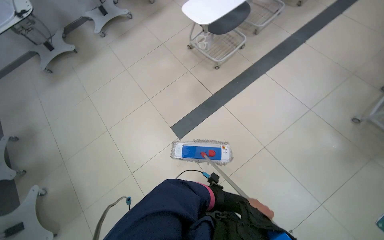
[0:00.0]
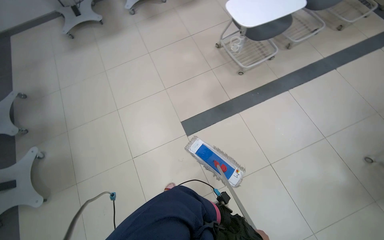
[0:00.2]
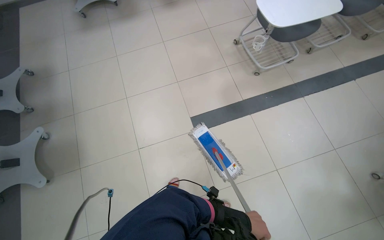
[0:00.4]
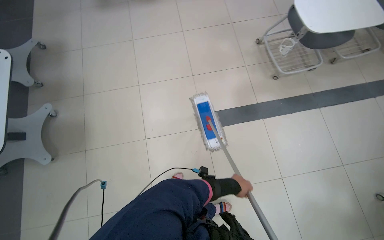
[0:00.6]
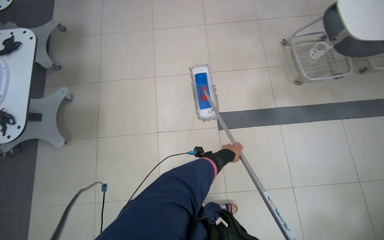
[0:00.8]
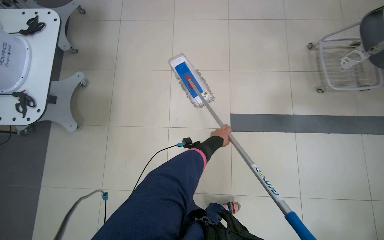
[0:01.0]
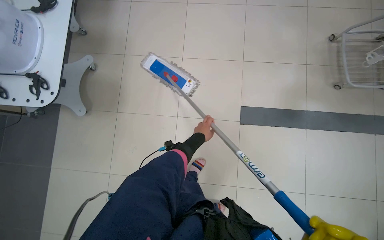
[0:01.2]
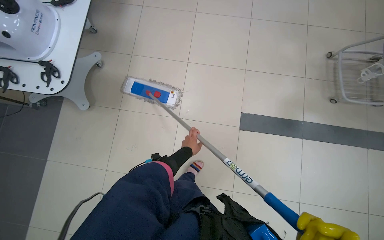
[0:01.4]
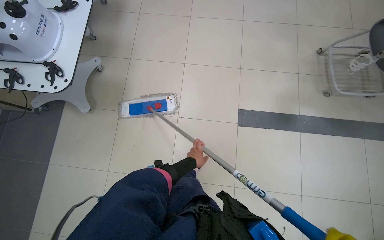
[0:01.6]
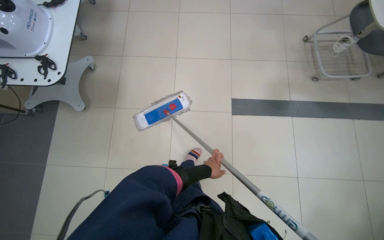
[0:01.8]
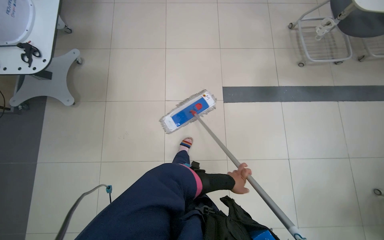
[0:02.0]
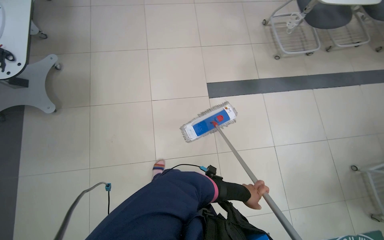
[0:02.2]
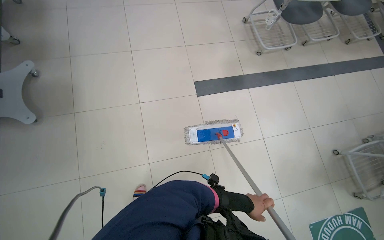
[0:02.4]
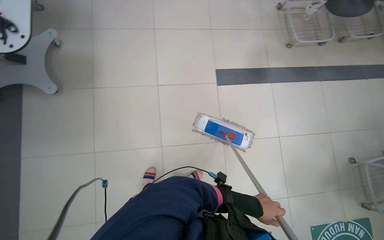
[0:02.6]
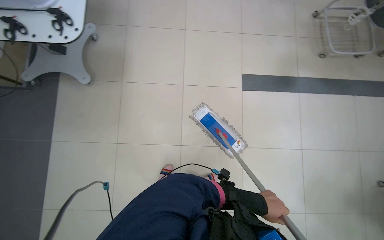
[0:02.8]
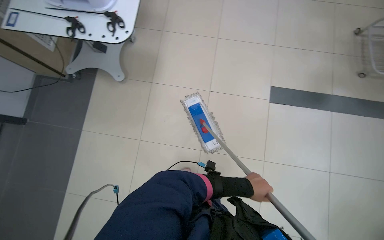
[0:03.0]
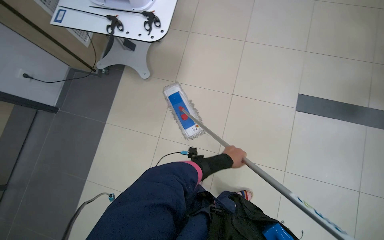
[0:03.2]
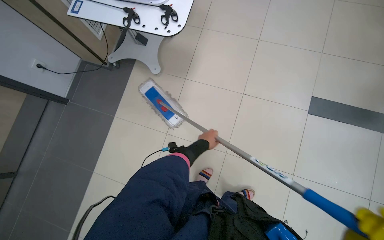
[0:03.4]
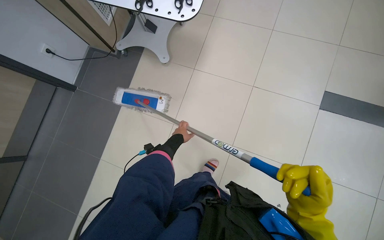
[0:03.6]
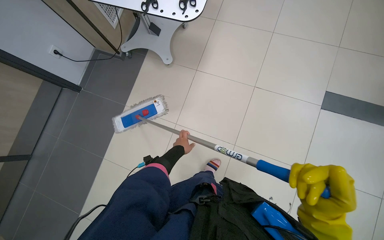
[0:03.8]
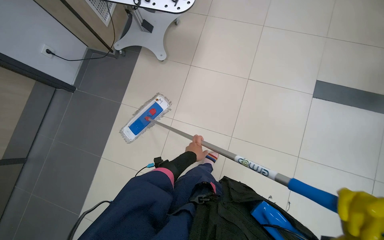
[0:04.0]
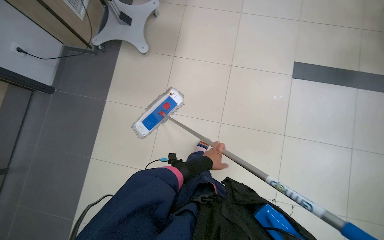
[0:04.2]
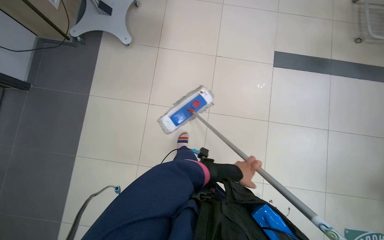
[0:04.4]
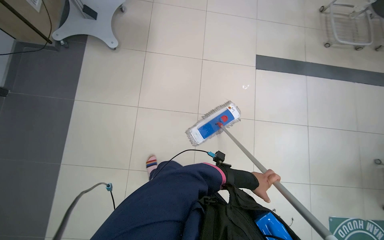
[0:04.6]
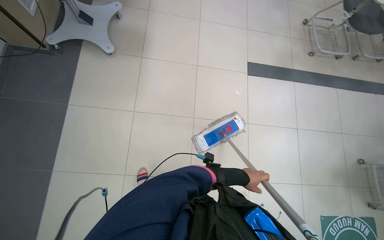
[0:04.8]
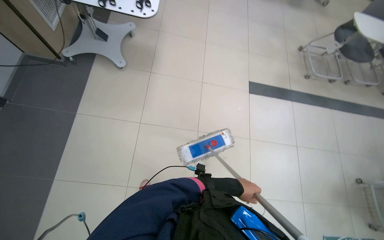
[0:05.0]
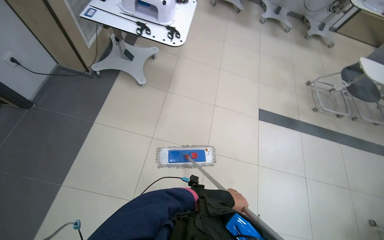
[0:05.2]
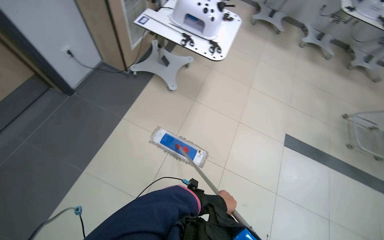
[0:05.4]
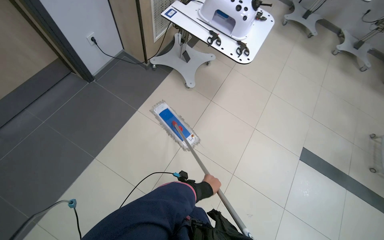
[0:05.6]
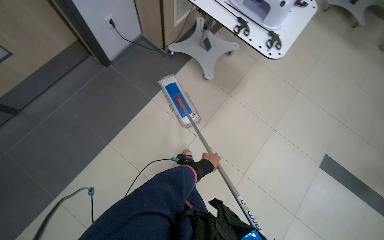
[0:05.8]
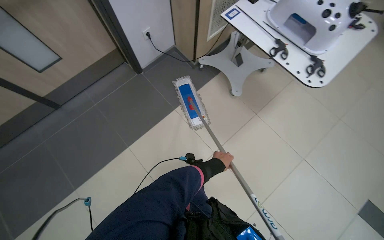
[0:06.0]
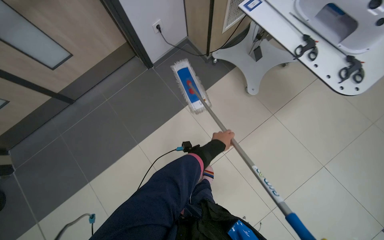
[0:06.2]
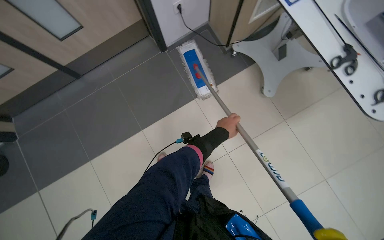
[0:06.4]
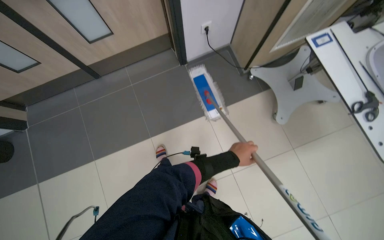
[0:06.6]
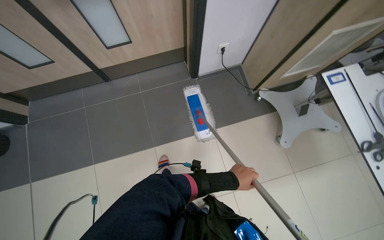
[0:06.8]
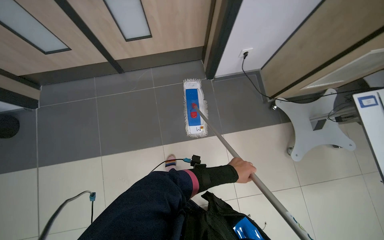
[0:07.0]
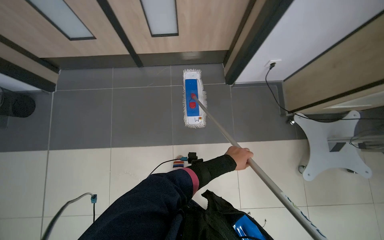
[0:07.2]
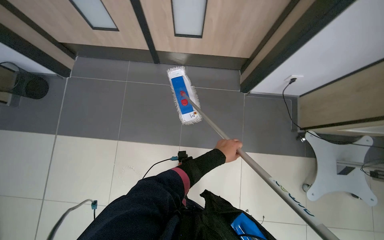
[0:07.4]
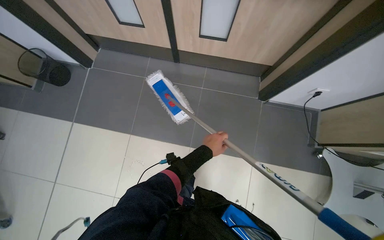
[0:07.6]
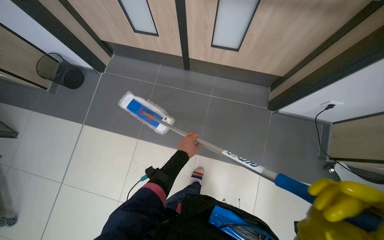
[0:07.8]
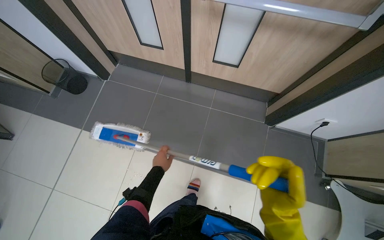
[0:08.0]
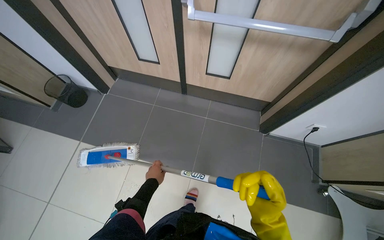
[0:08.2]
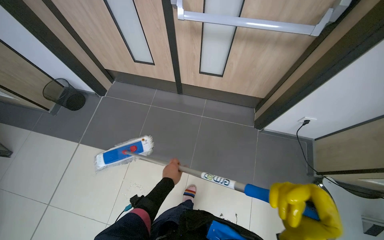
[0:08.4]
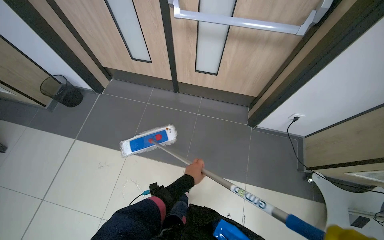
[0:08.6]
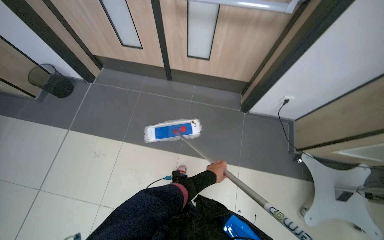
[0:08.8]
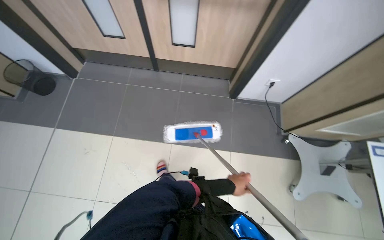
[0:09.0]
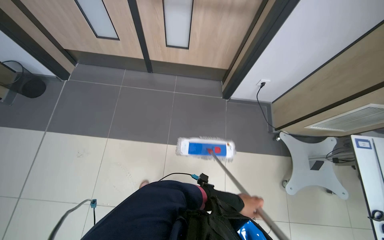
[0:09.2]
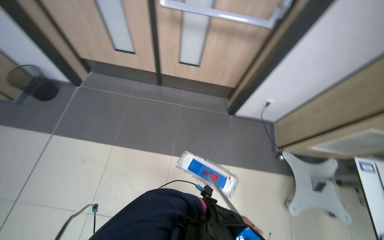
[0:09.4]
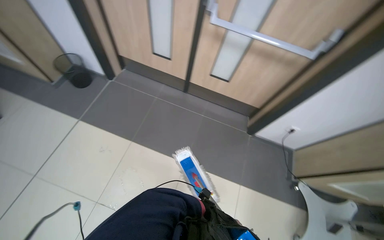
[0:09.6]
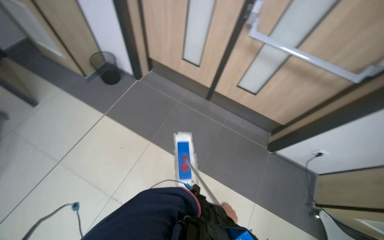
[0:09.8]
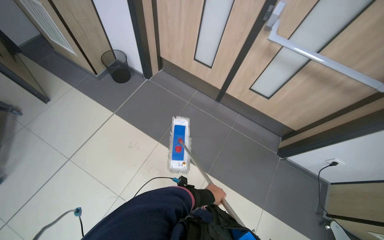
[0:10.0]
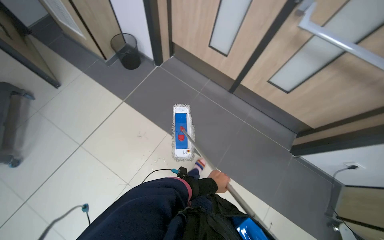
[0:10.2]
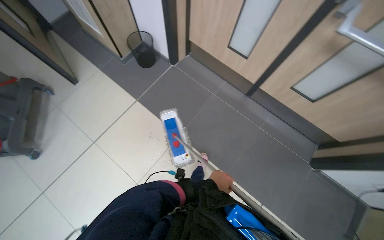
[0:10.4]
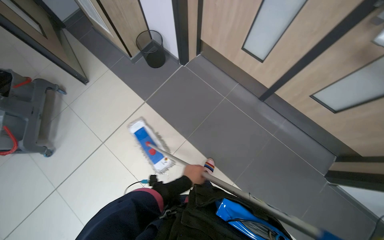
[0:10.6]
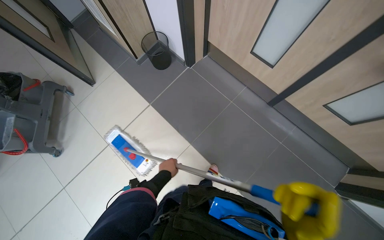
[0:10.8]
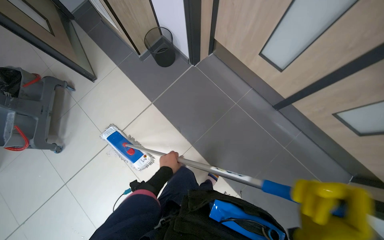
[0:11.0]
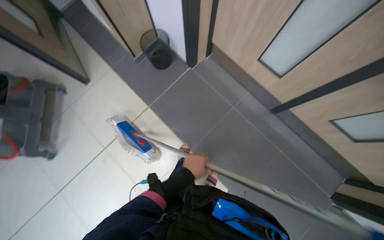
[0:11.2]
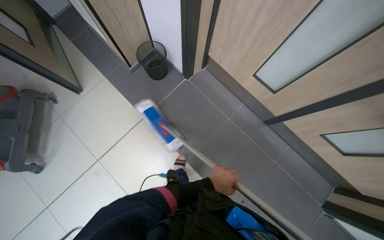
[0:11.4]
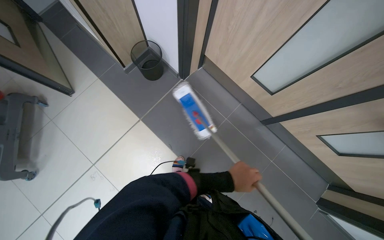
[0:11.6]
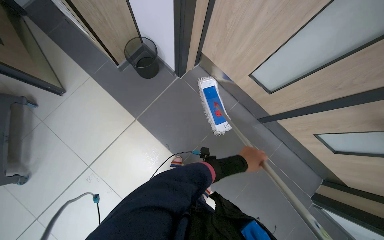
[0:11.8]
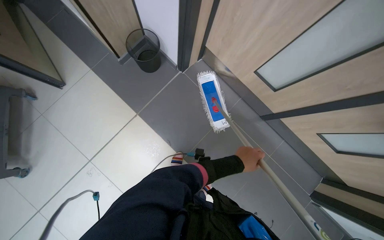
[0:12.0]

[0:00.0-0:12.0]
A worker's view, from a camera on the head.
Job: mopping floor.
The whole recording: Mopping tiled floor. The worker mops the tiled floor, moving around obstacles.
0:00.0 to 0:01.6: The camera travels roughly 50 cm. The scene turns some 45 degrees clockwise in the picture.
0:01.6 to 0:03.0: The left hand shifts roughly 30 cm down the picture.
0:03.0 to 0:04.4: The left hand moves some 50 cm to the left and comes back.
0:04.4 to 0:06.0: The head travels about 50 cm. The wearer's head swings some 40 degrees to the left. The view tips upward by approximately 15 degrees.
0:06.0 to 0:07.6: The camera travels roughly 60 cm. The scene rotates clockwise by approximately 50 degrees.
0:07.6 to 0:09.0: The left hand is displaced down the picture by approximately 30 cm, and reaches approximately 25 cm to the left, then returns.
0:09.0 to 0:10.4: The camera is carried some 50 cm. The head turns to the left by some 30 degrees.
0:10.4 to 0:12.0: The camera is carried approximately 50 cm. The view tilts approximately 10 degrees downward.

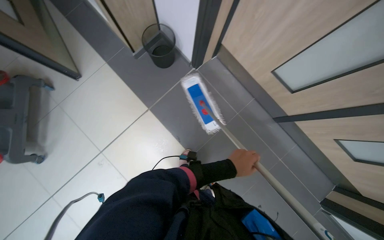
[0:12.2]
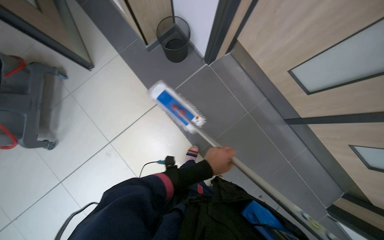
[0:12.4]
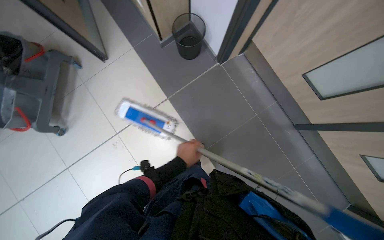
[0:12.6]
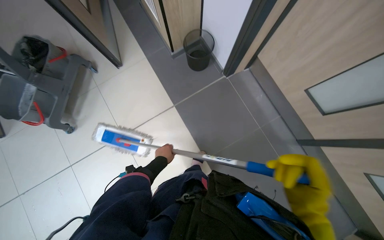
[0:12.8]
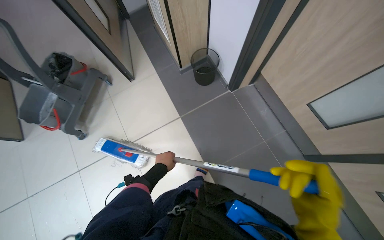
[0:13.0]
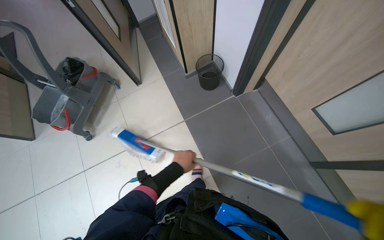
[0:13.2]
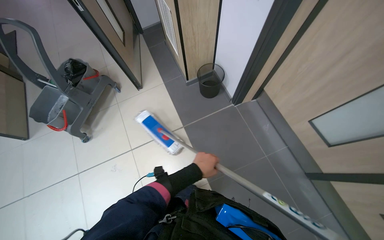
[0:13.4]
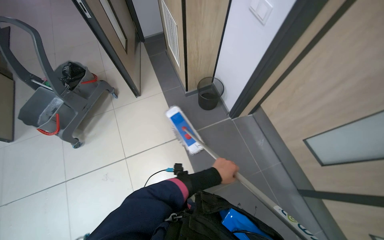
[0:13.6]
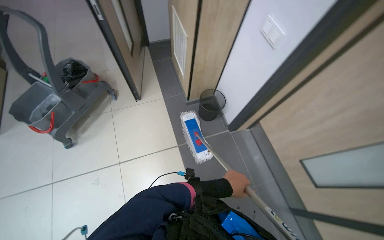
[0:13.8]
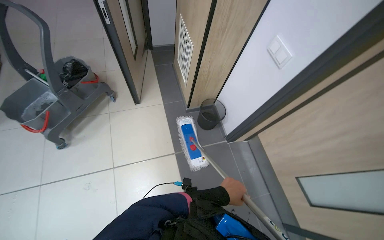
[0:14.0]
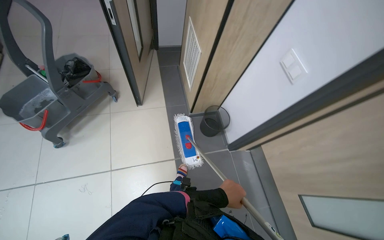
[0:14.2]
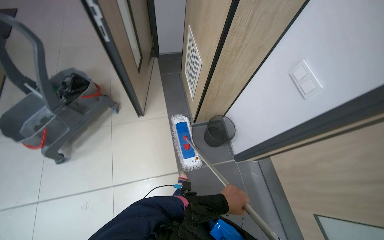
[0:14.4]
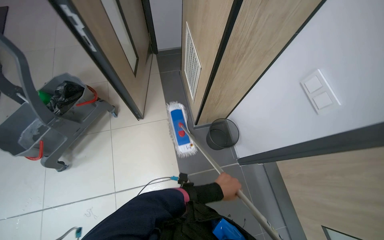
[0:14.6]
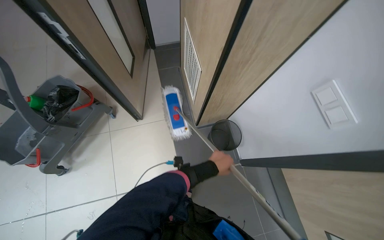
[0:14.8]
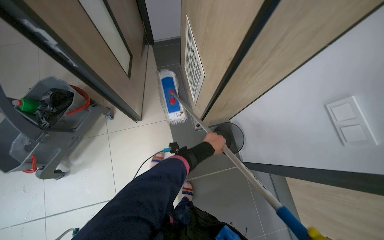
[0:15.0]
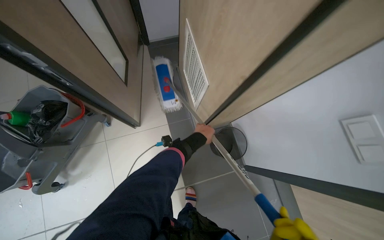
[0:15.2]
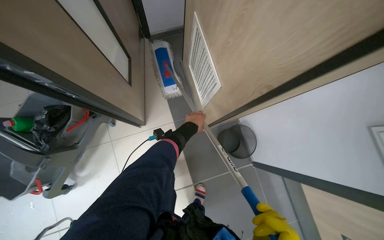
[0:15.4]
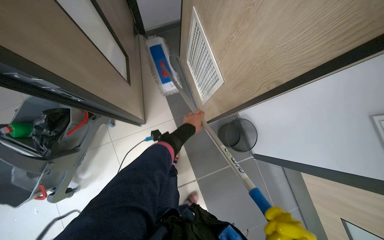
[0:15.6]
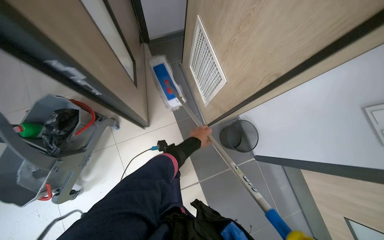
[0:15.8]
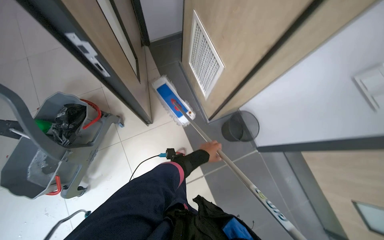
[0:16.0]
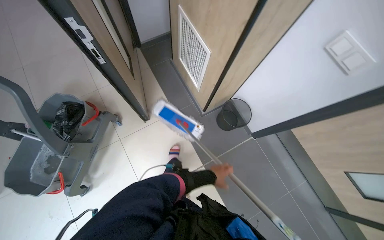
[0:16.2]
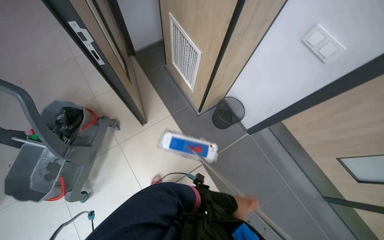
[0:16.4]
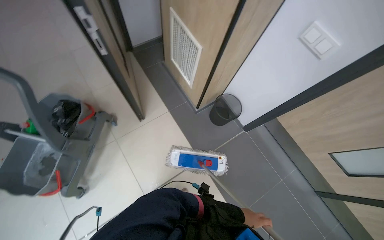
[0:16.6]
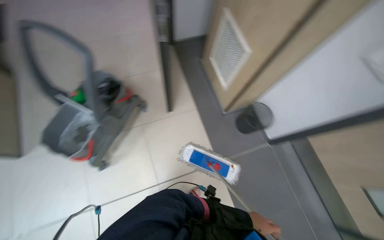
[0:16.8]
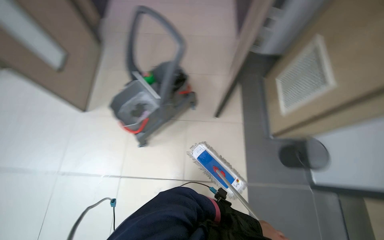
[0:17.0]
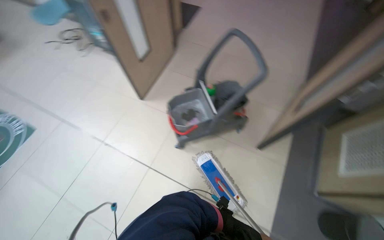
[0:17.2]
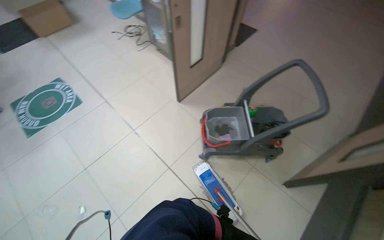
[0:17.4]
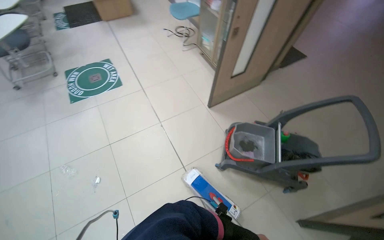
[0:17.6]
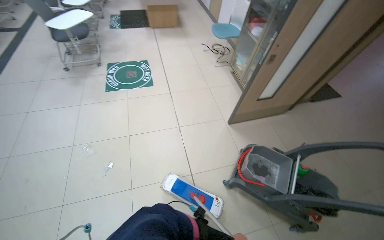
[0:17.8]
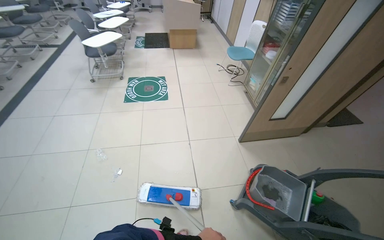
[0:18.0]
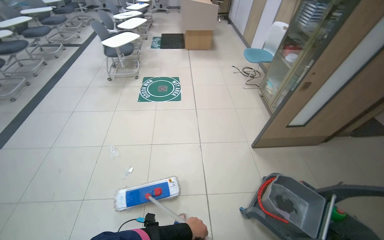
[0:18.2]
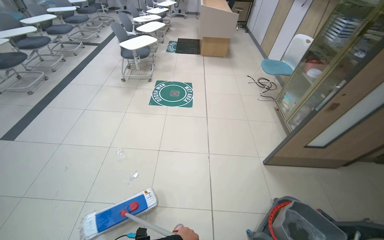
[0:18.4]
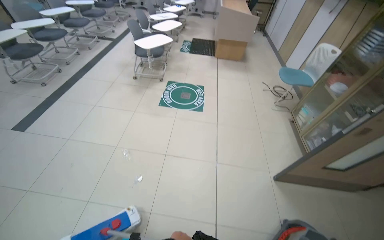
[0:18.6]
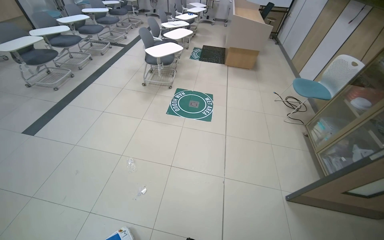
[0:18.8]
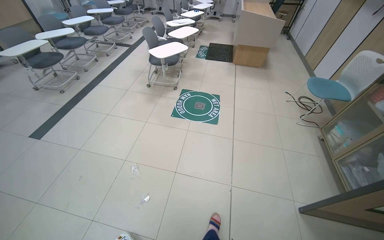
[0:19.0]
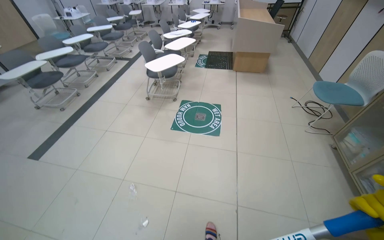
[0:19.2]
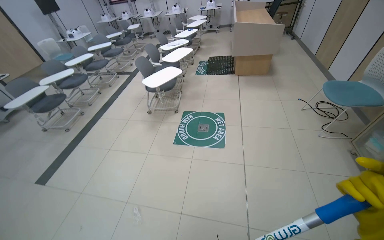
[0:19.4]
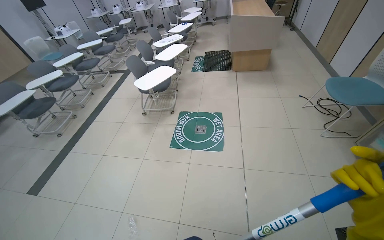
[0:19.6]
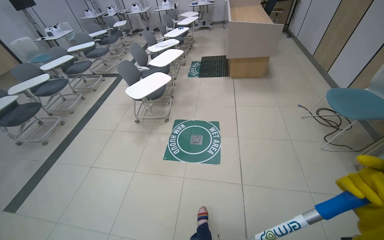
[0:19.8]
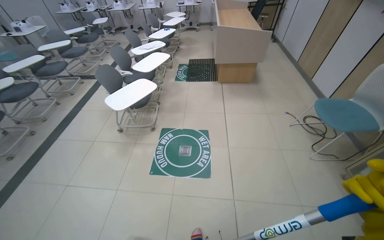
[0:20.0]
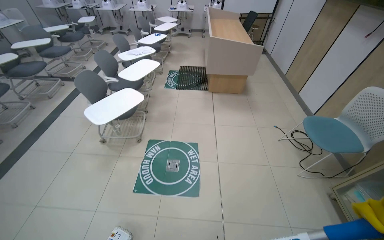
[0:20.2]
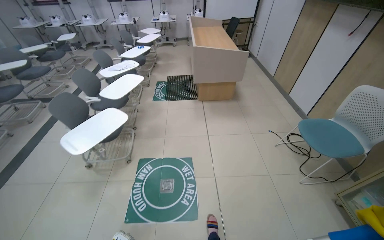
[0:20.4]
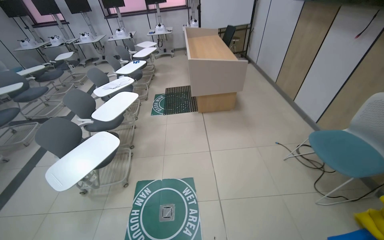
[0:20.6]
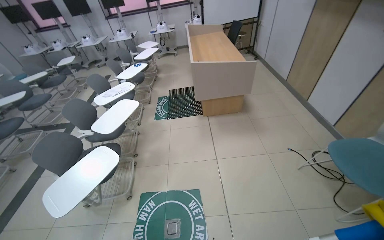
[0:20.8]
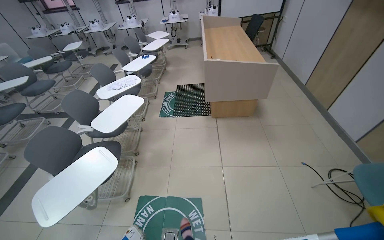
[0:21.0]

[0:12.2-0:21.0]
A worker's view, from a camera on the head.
Job: mopping floor.
The whole recording: Mopping tiled floor. The worker mops the tiled floor, moving around obstacles.
0:12.2 to 0:13.6: The view tips upward by roughly 15 degrees. The left hand goes to the left and returns, about 35 cm each way.
0:13.6 to 0:15.2: The wearer moves roughly 80 cm.
0:15.2 to 0:16.6: The camera is carried roughly 40 cm.
0:16.6 to 0:18.0: The camera travels about 60 cm. The head rotates some 115 degrees to the left. The view tips upward by roughly 20 degrees.
0:19.6 to 0:21.0: The camera travels about 1 m.
